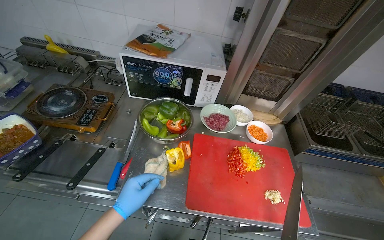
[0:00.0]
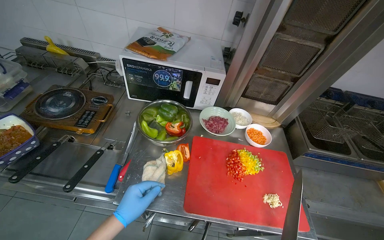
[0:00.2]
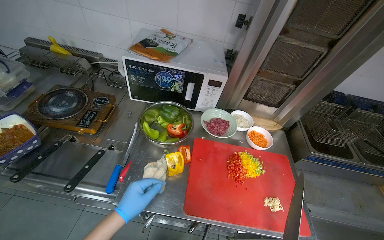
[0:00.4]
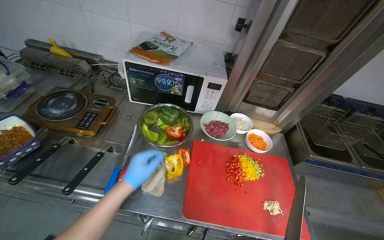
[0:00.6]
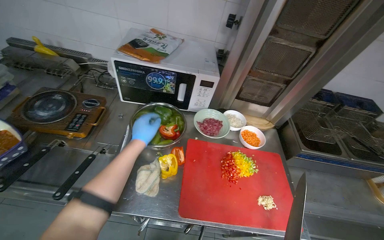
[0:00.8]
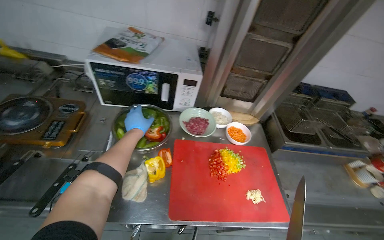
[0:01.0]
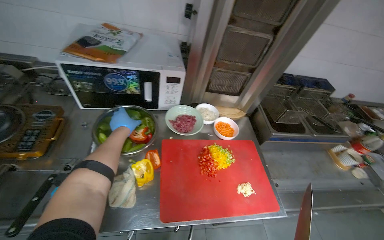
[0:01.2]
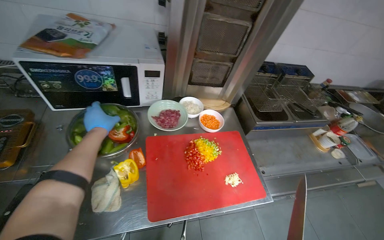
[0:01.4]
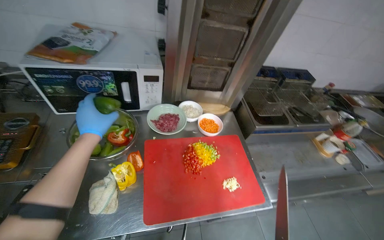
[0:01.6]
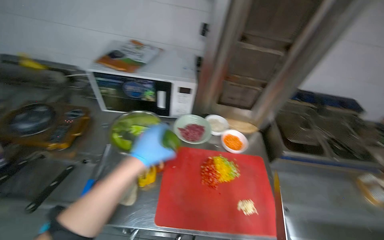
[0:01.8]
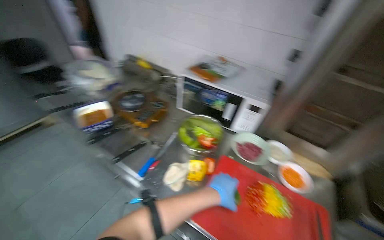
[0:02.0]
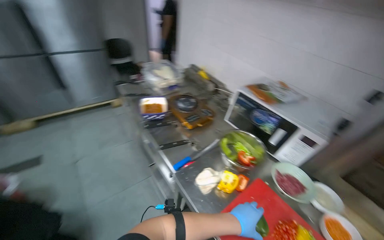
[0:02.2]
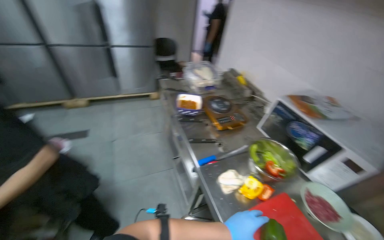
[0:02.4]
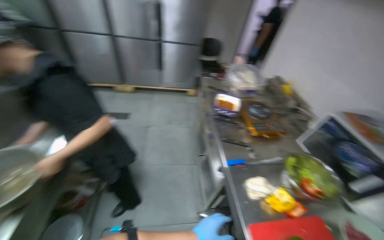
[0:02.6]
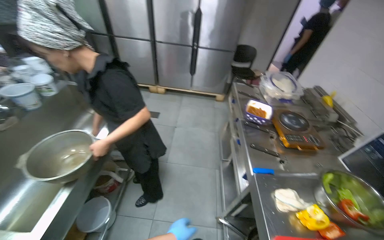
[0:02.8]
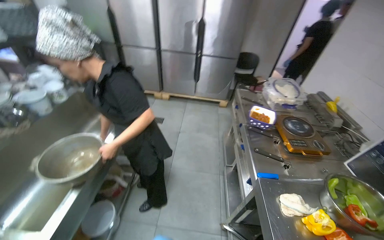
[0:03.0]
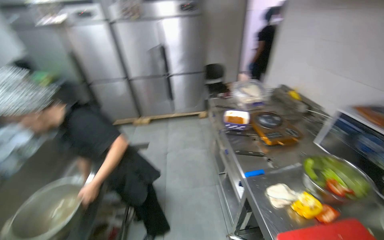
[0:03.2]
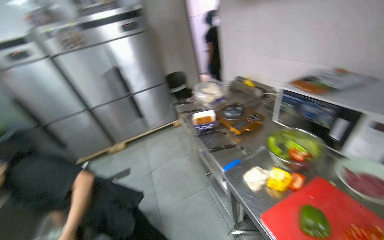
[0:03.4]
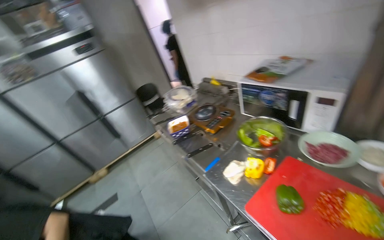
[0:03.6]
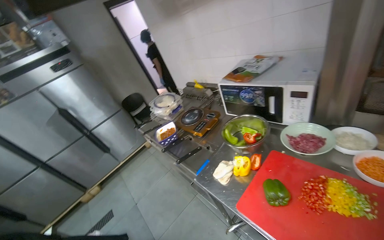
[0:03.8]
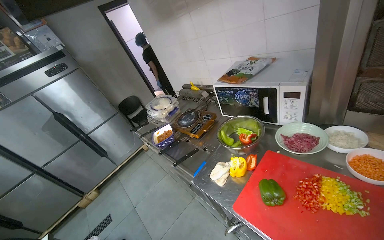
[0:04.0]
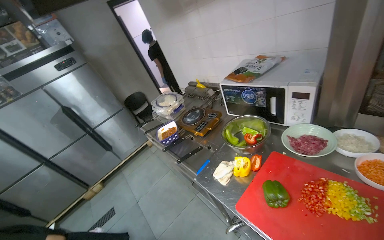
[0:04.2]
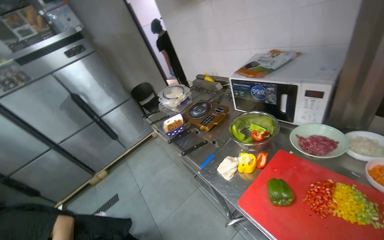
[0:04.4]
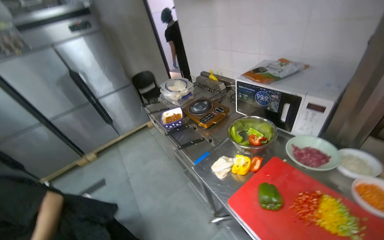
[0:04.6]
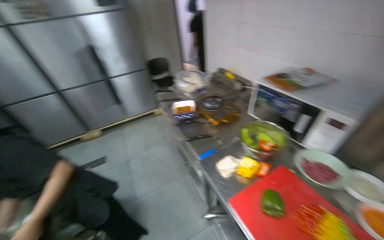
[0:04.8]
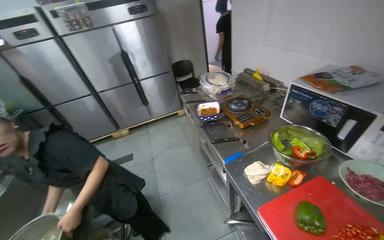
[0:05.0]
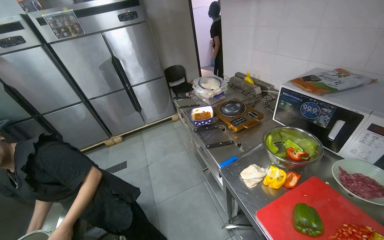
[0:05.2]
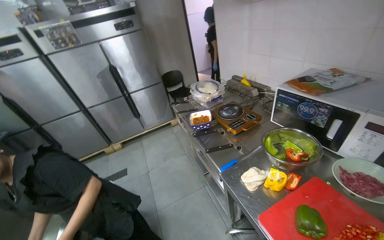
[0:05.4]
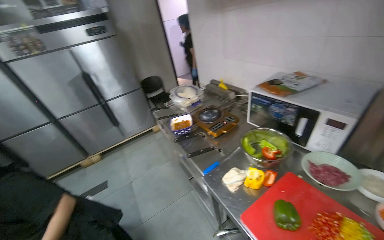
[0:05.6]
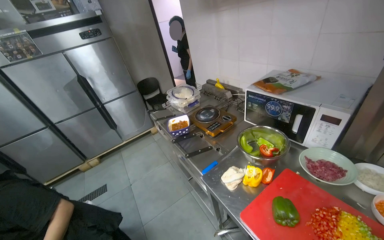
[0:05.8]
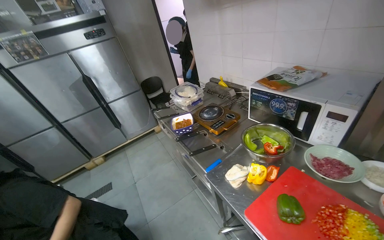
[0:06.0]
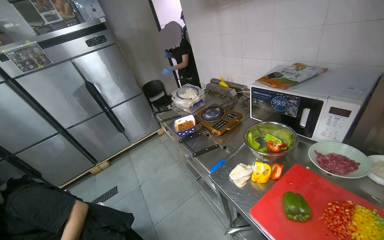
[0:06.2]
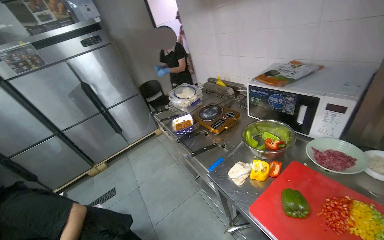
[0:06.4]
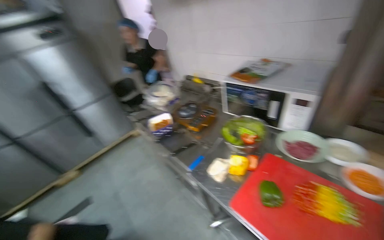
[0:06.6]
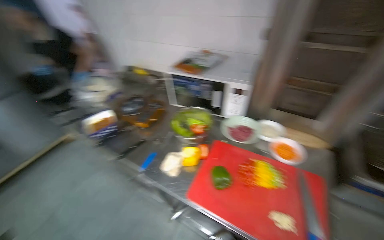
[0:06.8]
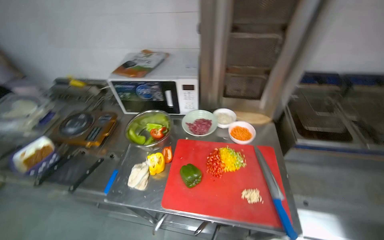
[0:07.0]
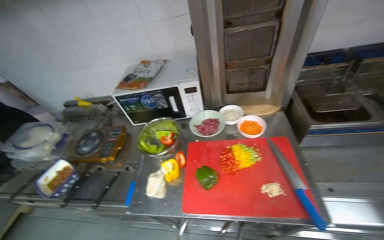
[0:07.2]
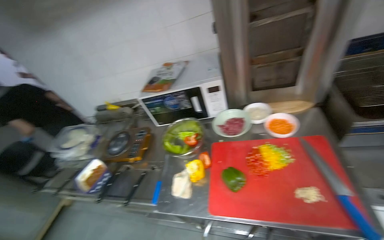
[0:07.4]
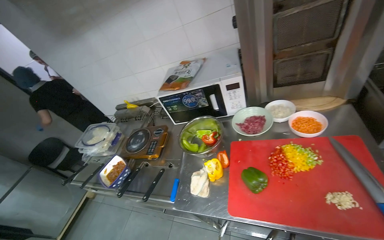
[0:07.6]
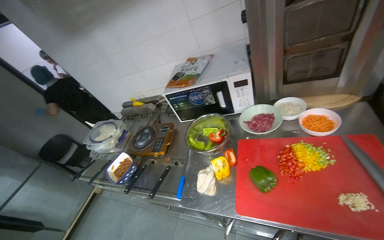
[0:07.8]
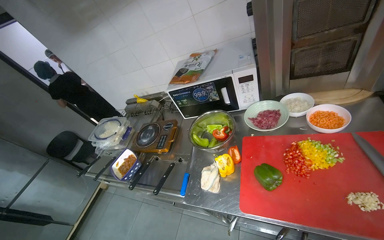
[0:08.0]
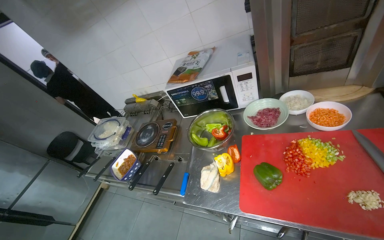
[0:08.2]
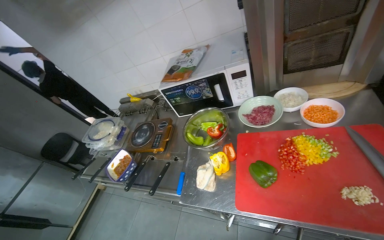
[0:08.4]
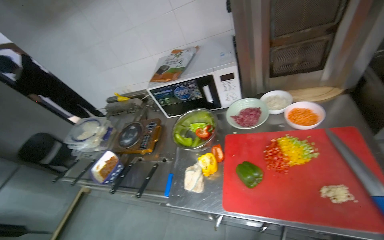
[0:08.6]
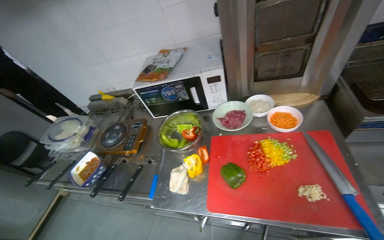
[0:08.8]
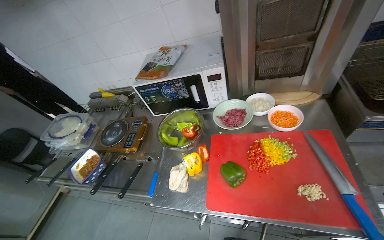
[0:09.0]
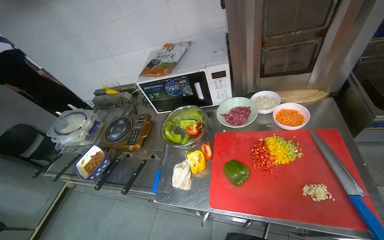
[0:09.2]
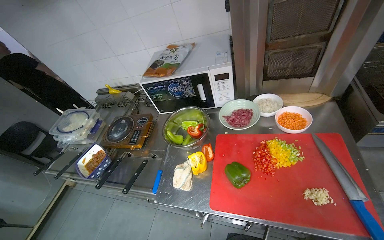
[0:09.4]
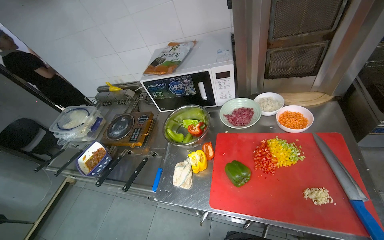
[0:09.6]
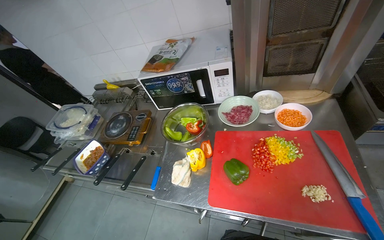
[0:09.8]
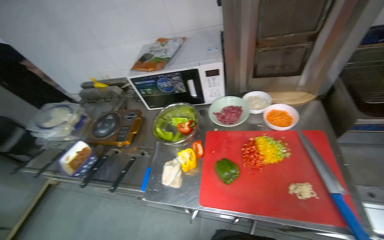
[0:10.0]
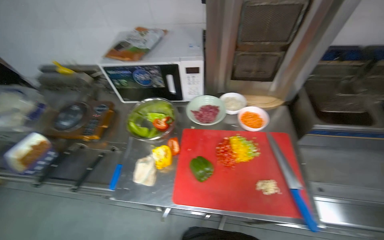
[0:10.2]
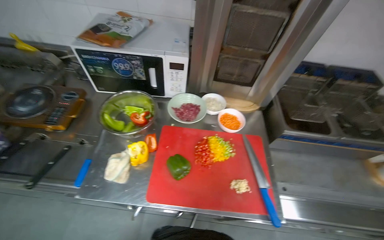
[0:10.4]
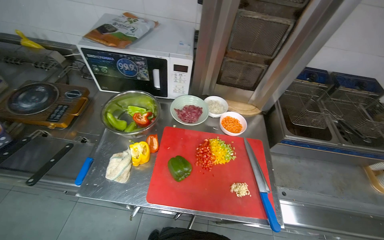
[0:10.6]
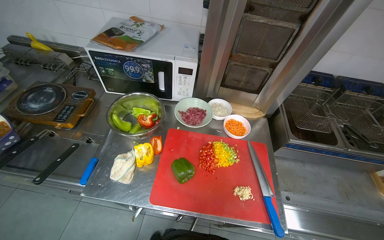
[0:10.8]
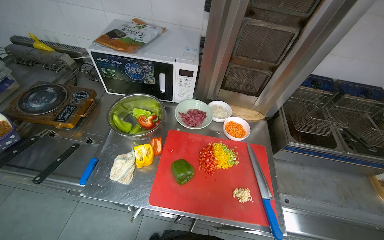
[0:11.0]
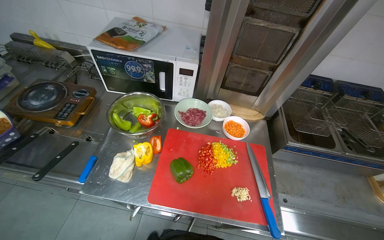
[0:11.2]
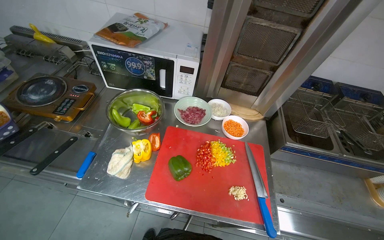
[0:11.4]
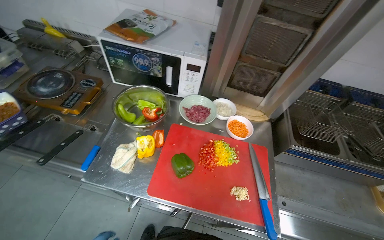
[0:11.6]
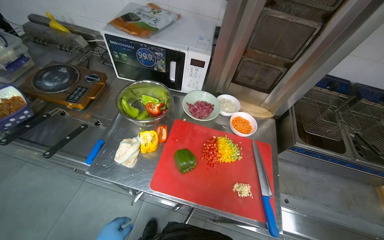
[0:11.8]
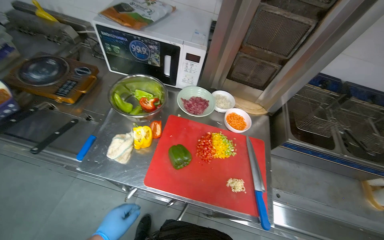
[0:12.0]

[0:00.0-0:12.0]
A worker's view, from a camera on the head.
Job: preparing food.
The whole recording: Slicing peppers on cutting board. The worker slices various colored peppers on a red cutting board.
0:00.0 to 0:01.6: The wearer looks about 15 degrees further to the right. The left hand shifts about 25 cm up the picture.
0:01.6 to 0:03.0: The head rotates about 105 degrees to the left. The camera pitches upward, by some 20 degrees.
0:03.0 to 0:04.4: The wearer's head swings about 50 degrees to the right.
0:06.0 to 0:07.6: The head turns to the right by some 45 degrees.
0:09.0 to 0:10.4: The view swings roughly 20 degrees to the right.

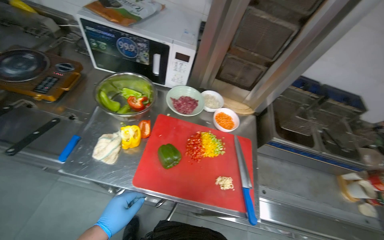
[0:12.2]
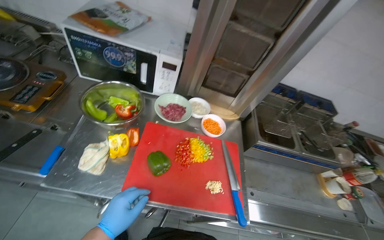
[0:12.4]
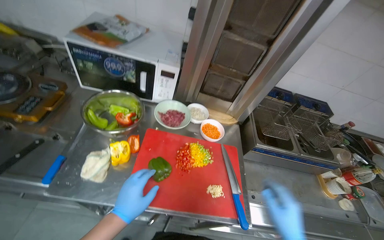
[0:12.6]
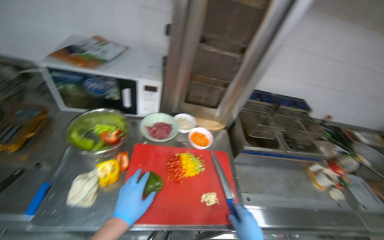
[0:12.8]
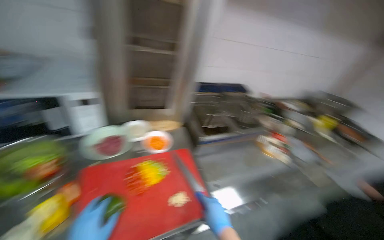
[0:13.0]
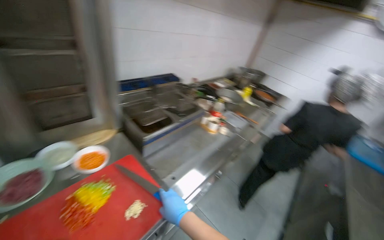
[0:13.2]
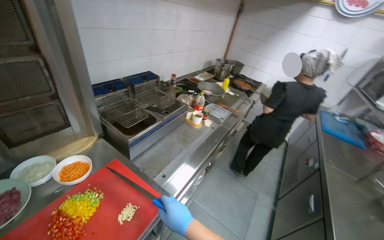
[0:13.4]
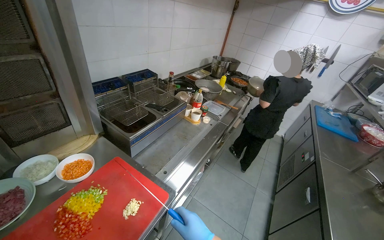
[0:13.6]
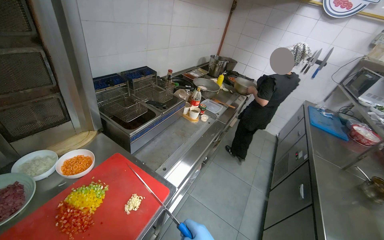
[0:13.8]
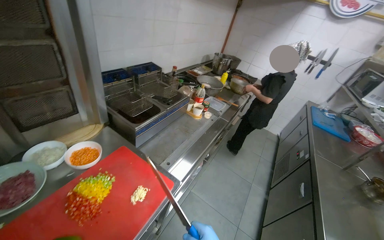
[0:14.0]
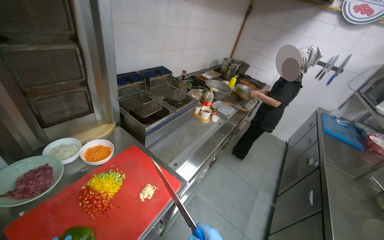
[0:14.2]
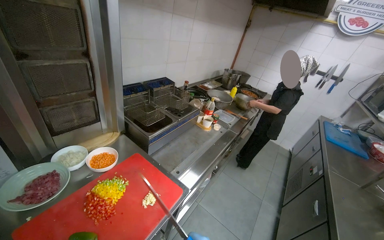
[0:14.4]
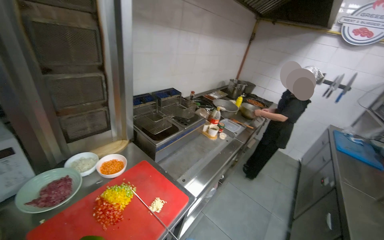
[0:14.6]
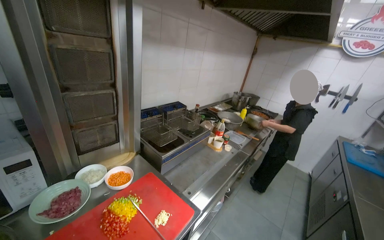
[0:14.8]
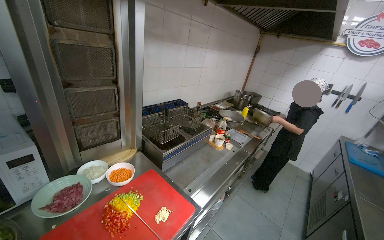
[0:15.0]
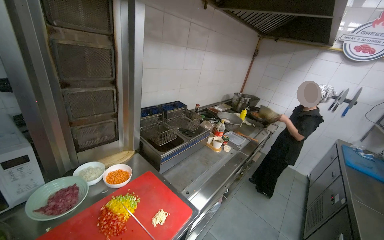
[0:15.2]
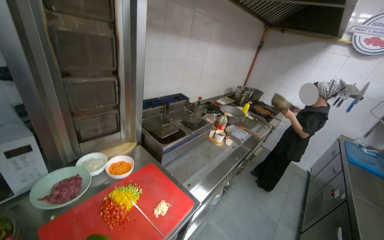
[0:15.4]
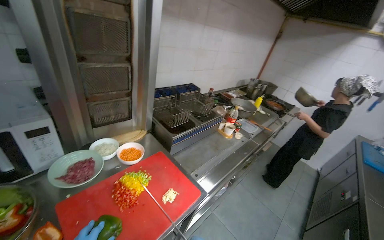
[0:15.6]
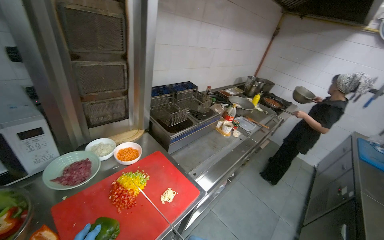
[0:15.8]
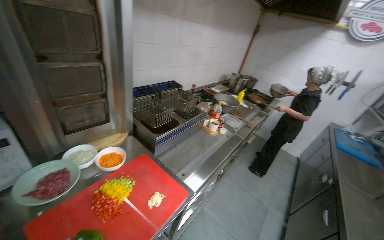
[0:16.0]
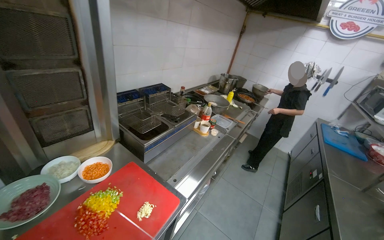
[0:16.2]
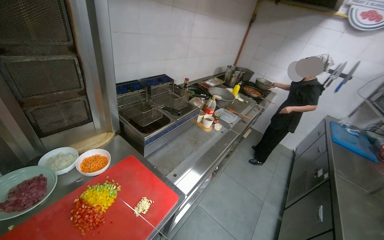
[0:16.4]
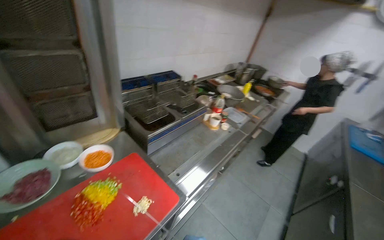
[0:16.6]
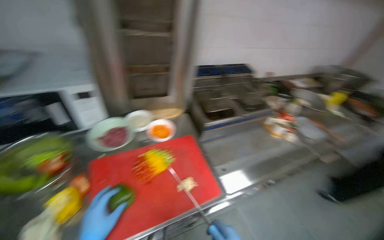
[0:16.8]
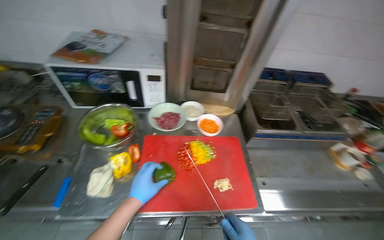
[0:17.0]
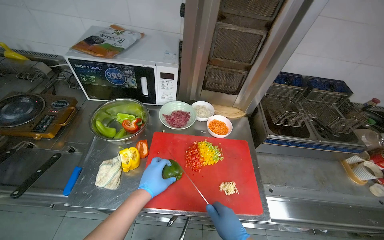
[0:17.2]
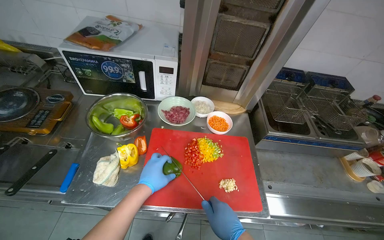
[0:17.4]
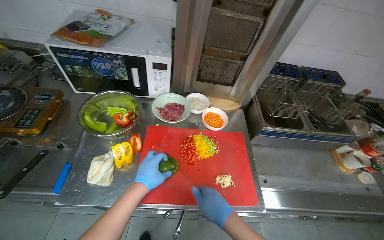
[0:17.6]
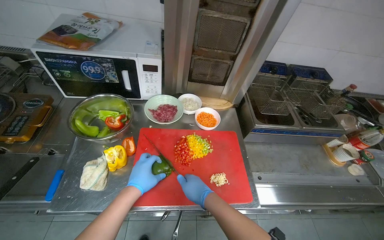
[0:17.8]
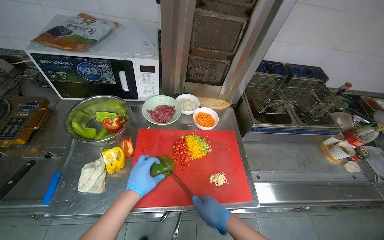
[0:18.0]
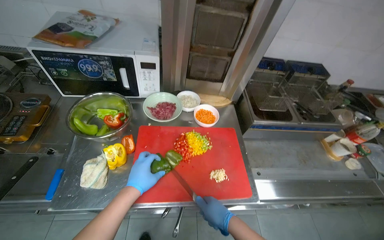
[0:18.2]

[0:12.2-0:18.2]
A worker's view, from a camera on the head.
Job: preparing food.
The whole recording: Slicing peppers on cutting board. The worker slices various colored peppers on a red cutting board.
0:12.2 to 0:13.8: The wearer looks some 70 degrees further to the right.
0:13.8 to 0:15.2: The view tips upward by approximately 15 degrees.
0:16.6 to 0:18.2: The wearer's head swings approximately 45 degrees to the left.

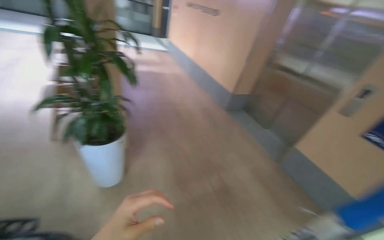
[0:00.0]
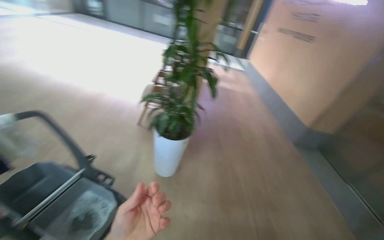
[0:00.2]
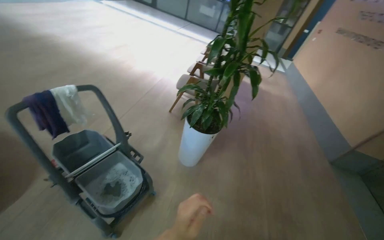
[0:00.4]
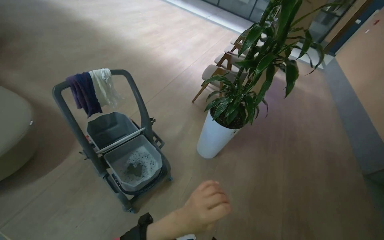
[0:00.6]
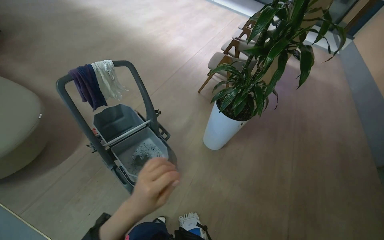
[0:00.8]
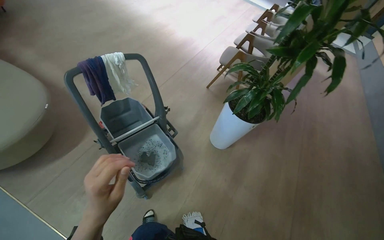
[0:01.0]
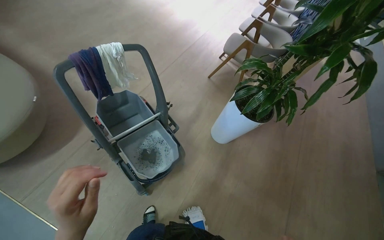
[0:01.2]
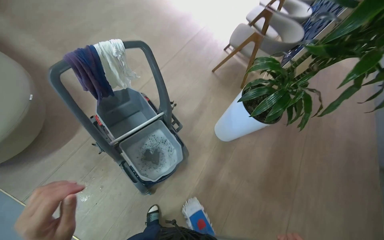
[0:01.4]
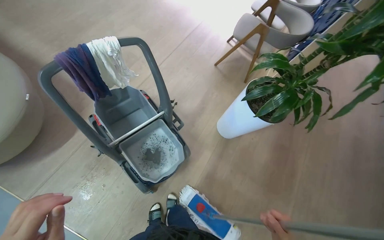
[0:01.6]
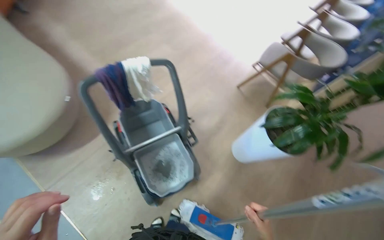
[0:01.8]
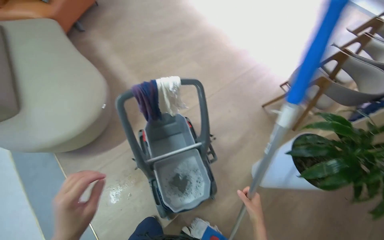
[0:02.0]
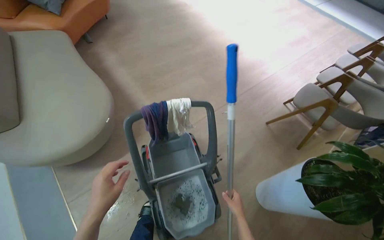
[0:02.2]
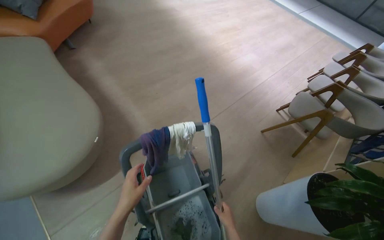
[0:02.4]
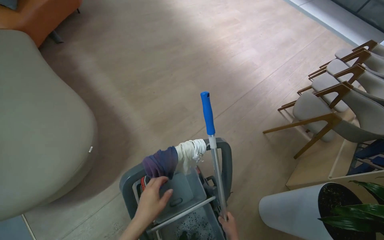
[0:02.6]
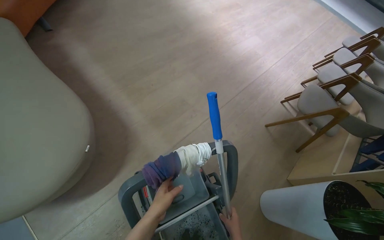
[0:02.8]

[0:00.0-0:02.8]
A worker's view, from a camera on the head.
Job: preparing cleaning supplies.
The whole recording: Wringing cleaning cloths. The worker dips and wrings out cleaning cloths from the bucket.
0:00.0 to 0:01.4: The camera travels roughly 50 cm. The wearer looks some 55 degrees further to the left. The camera pitches downward, by approximately 15 degrees.
0:01.4 to 0:02.8: The camera is carried some 50 cm.
